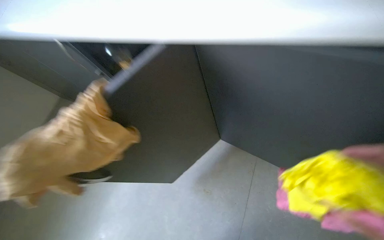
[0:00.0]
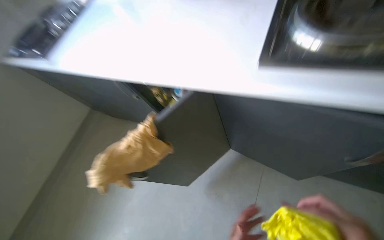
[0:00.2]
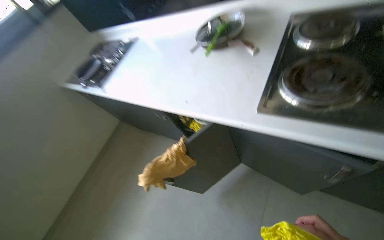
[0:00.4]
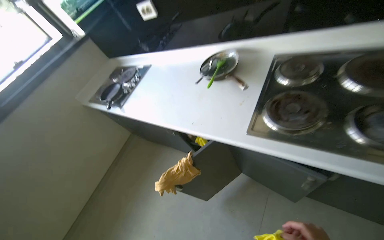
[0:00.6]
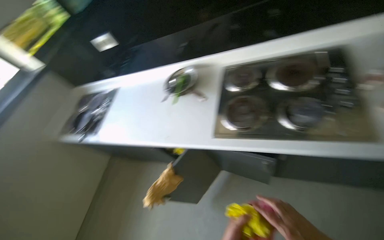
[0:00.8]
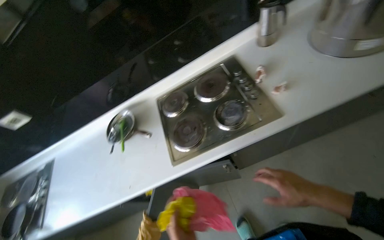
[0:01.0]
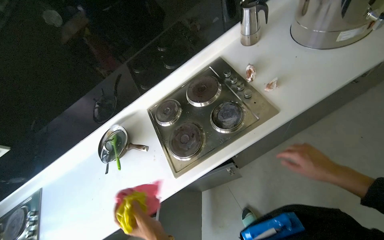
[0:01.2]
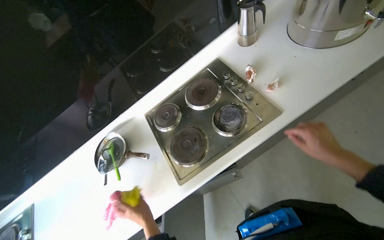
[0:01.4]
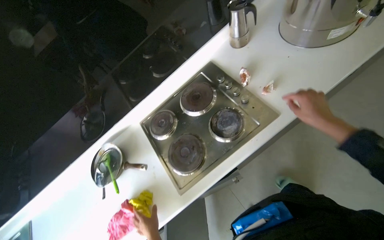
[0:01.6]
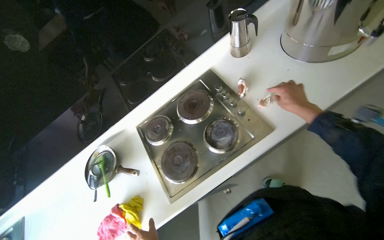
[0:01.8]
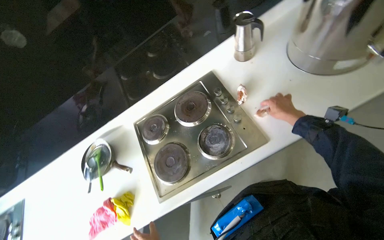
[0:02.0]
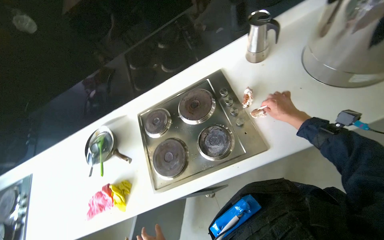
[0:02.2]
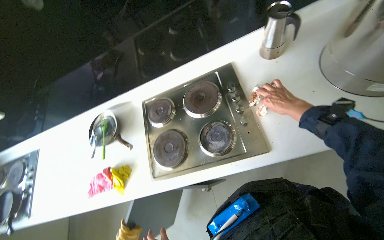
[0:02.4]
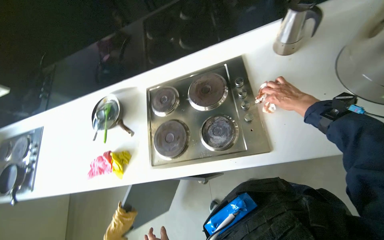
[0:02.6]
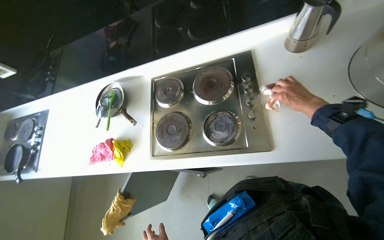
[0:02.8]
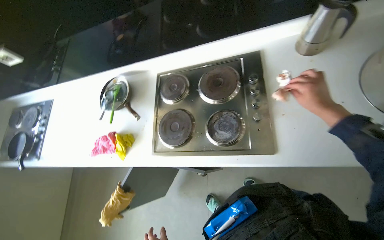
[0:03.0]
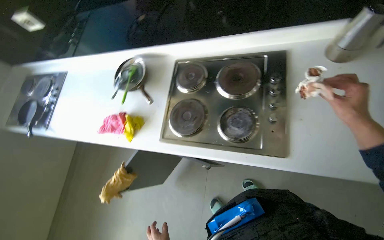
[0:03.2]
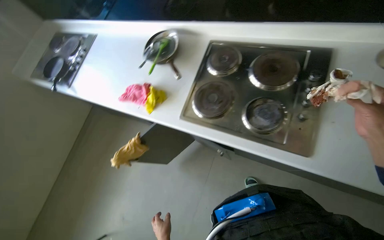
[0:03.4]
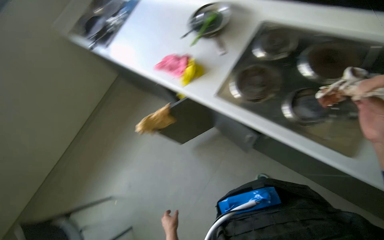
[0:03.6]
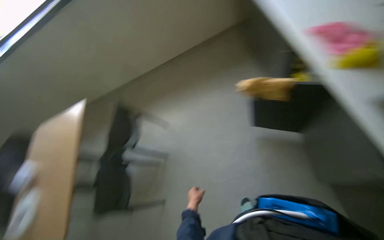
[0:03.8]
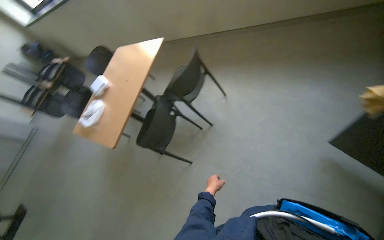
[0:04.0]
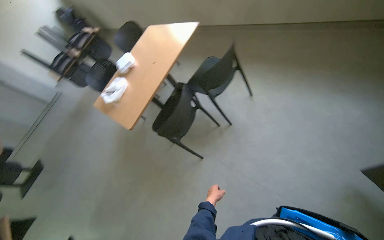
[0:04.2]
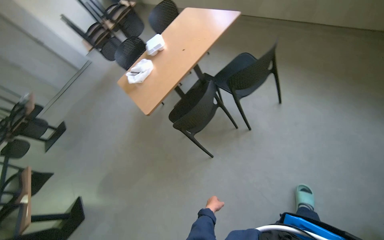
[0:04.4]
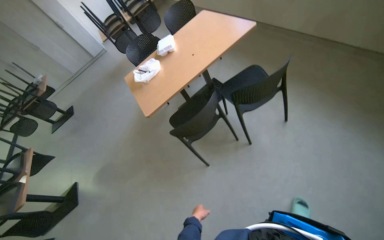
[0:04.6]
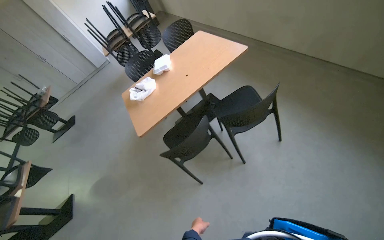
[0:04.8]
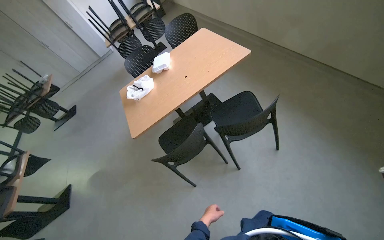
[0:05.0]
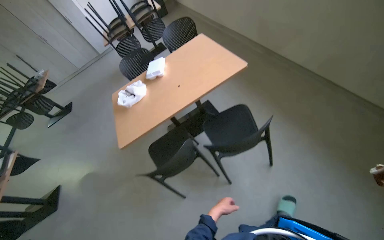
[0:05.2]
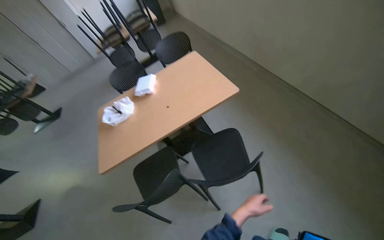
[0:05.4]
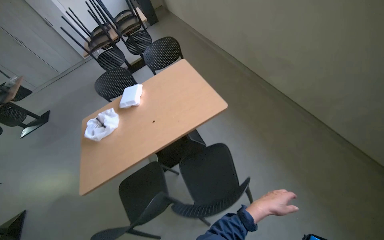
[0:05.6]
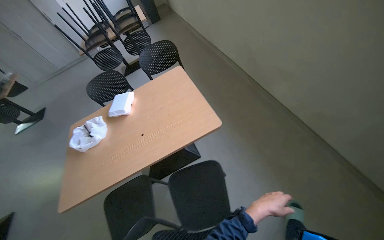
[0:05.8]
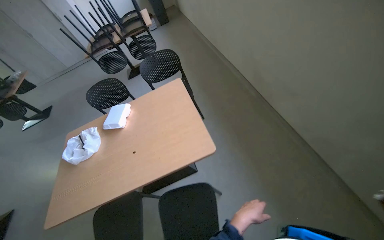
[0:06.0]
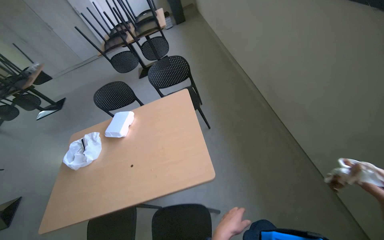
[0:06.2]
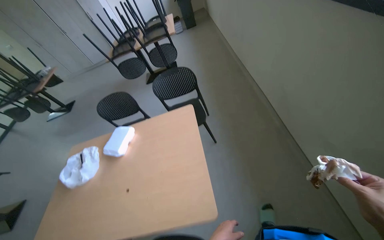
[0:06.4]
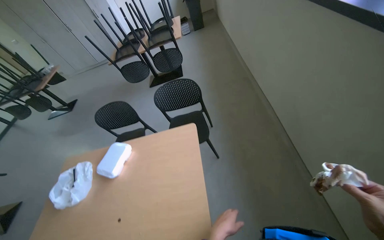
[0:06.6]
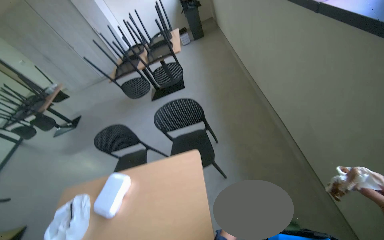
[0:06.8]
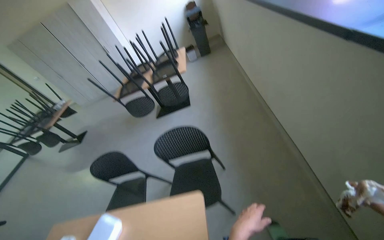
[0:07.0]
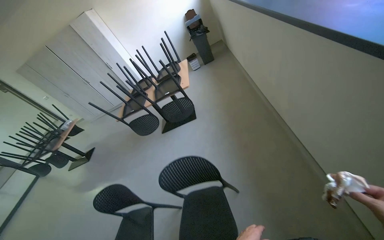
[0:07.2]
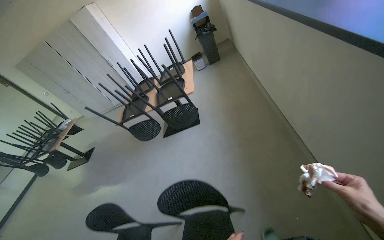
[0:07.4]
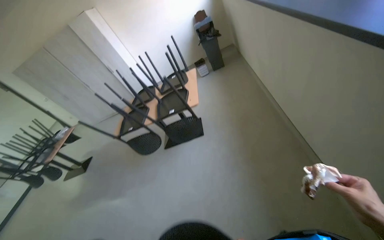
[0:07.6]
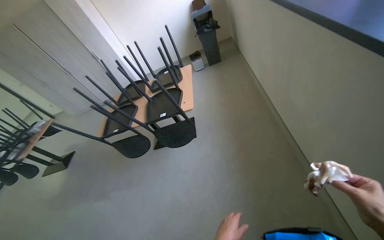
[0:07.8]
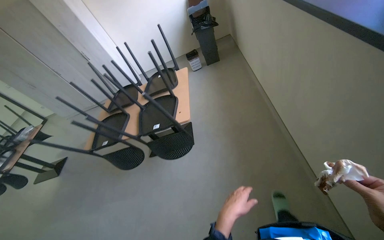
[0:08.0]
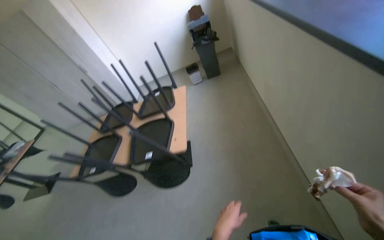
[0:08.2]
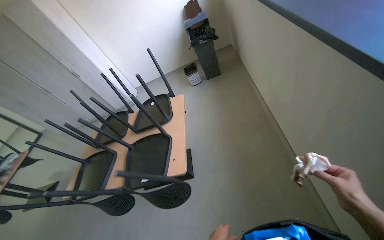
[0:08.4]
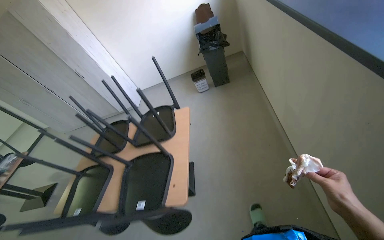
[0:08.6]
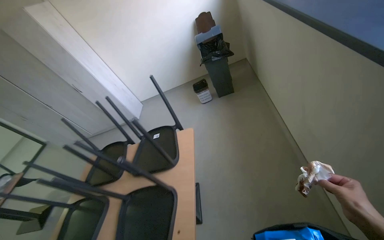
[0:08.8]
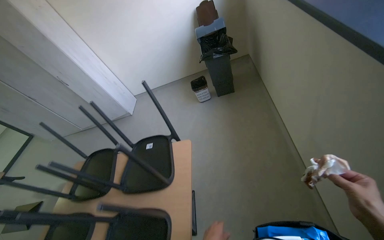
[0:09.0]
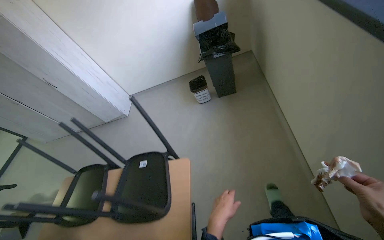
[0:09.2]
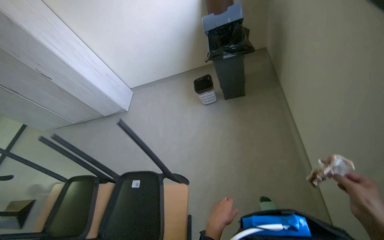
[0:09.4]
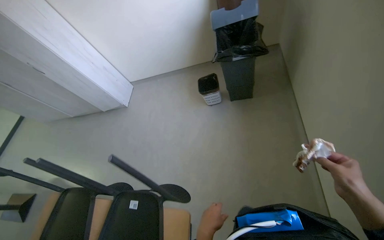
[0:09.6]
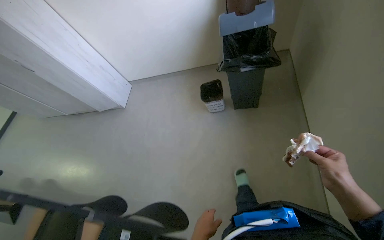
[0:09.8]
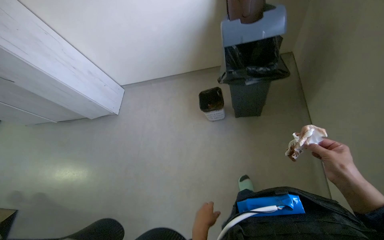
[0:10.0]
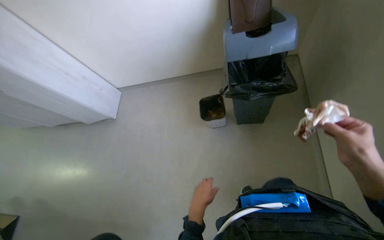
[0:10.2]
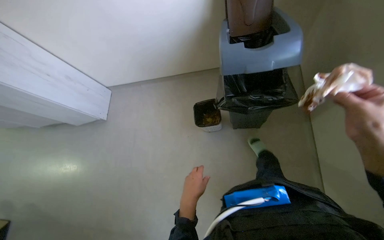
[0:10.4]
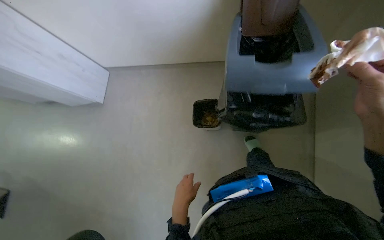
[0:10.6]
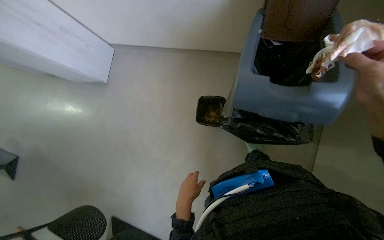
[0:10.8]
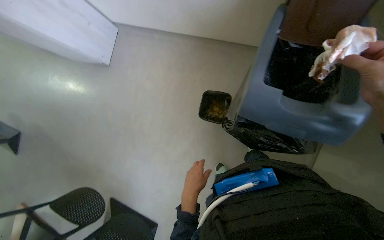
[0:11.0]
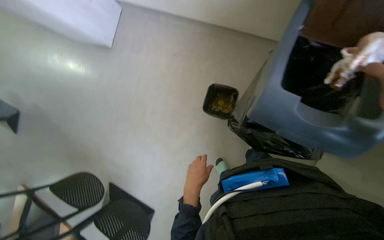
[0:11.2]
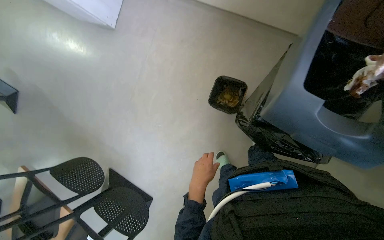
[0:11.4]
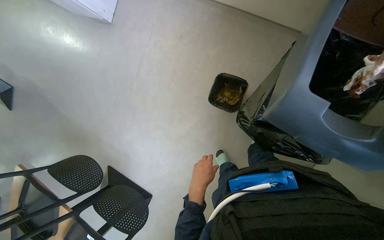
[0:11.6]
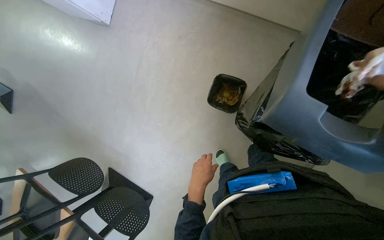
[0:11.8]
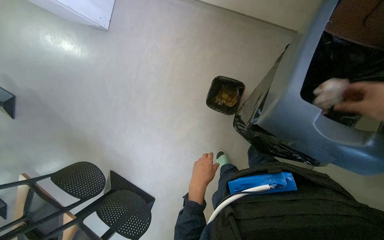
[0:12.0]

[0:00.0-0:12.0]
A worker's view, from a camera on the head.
Job: cleaning kitchen.
The whole recording: Clearing trash from countertop. The worker collects small pieces of trash from the kitchen countertop and discards them into an organic waste bin.
0:00.0 to 0:01.6: The camera is carried roughly 60 cm. The wearer's head swings about 50 degrees to the right. The view tilts approximately 20 degrees upward.
0:01.6 to 0:03.0: The view tips downward by roughly 15 degrees. Everything in view rotates approximately 30 degrees clockwise.
0:03.0 to 0:04.4: The wearer moves approximately 60 cm. The wearer looks about 100 degrees further to the left. The view tips downward by roughly 35 degrees.
0:04.4 to 0:06.0: The wearer moves some 1 m.
0:06.0 to 0:07.6: The head travels some 1.5 m. The view pans to the left by some 15 degrees.
0:07.6 to 0:09.0: The camera travels approximately 1.5 m.
0:09.0 to 0:10.4: The camera is carried some 1.5 m. The wearer looks roughly 20 degrees further downward.
0:10.4 to 0:12.0: The camera is carried about 50 cm. The view tips downward by about 30 degrees.

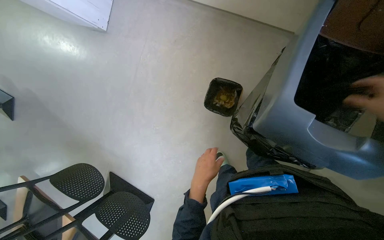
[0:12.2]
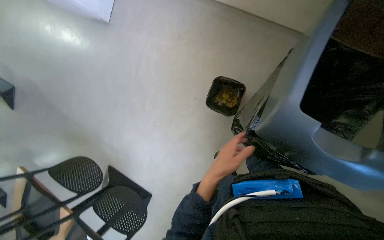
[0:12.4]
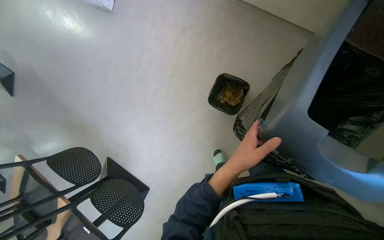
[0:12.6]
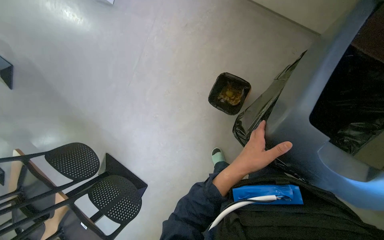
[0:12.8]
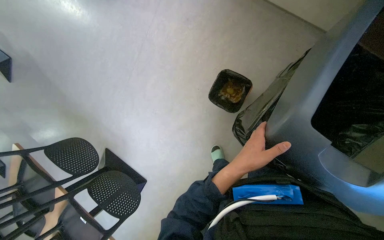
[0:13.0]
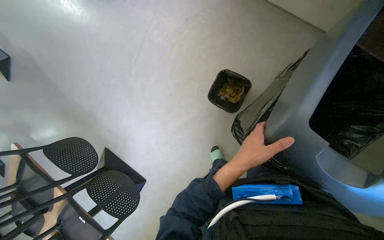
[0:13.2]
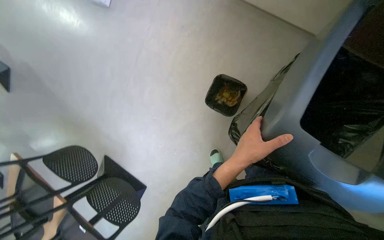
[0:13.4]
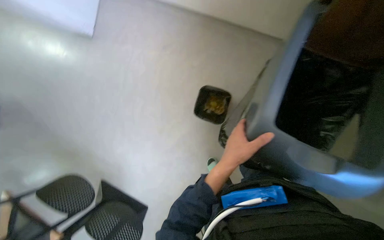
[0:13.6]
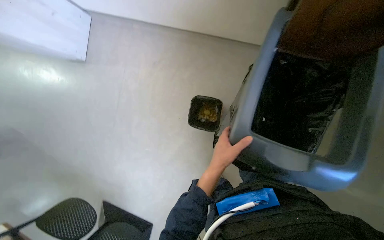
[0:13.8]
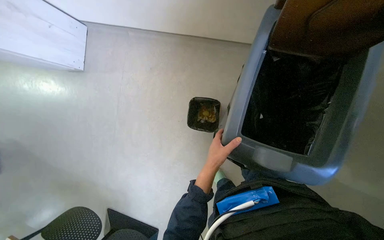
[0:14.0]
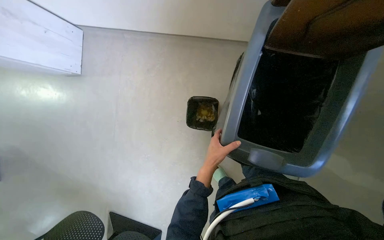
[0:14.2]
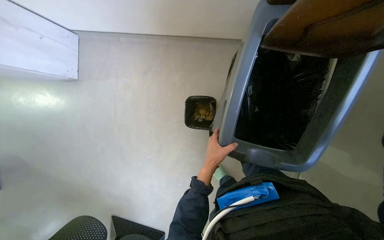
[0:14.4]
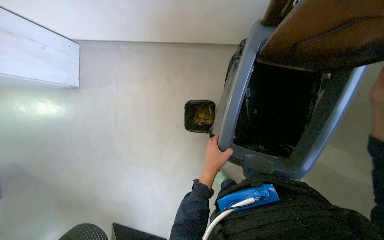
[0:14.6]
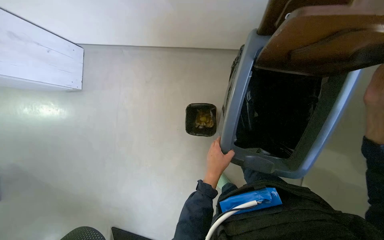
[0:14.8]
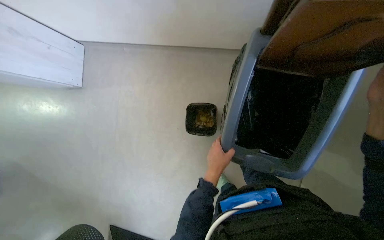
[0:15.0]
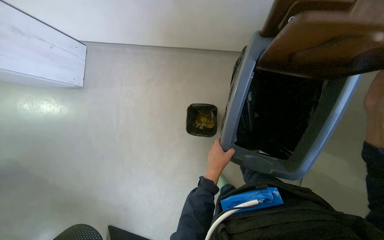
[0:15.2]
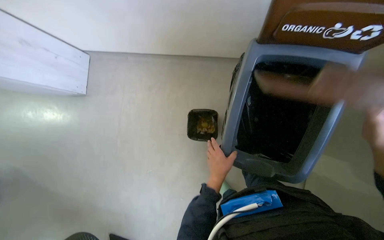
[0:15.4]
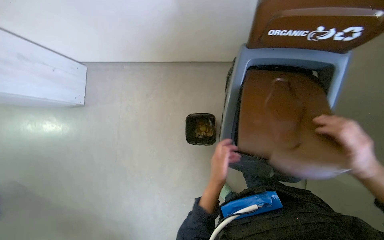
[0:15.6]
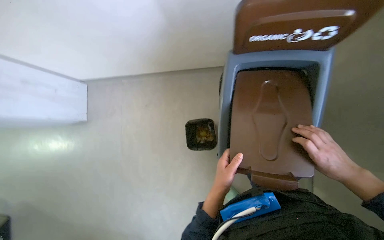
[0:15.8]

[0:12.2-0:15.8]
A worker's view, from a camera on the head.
Job: cleaning kitchen.
The whole recording: Clearing trash from countertop. The worker collects small pieces of trash from the kitchen countertop and discards them into an organic waste bin.
0:12.2 to 0:14.0: The left hand travels nearer to the camera and back again, roughly 10 cm each way.
0:14.0 to 0:15.8: The left hand travels nearer to the camera by roughly 10 cm.

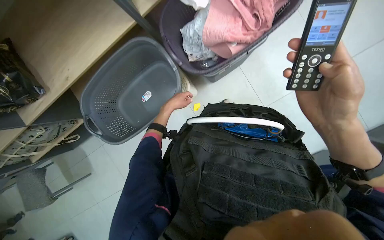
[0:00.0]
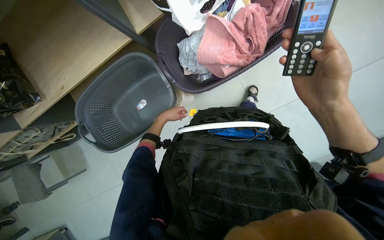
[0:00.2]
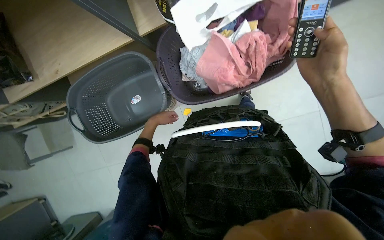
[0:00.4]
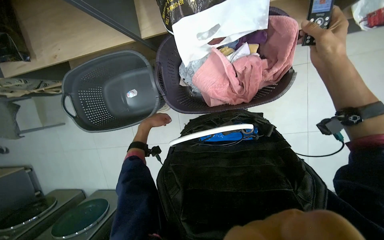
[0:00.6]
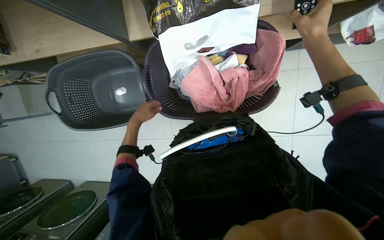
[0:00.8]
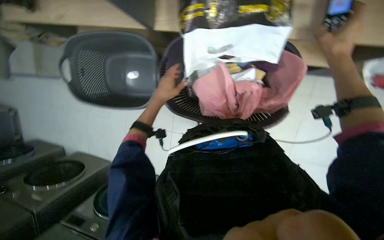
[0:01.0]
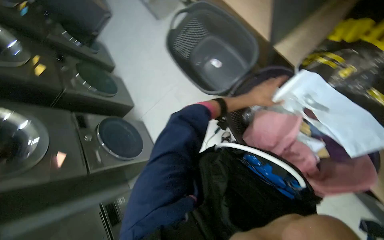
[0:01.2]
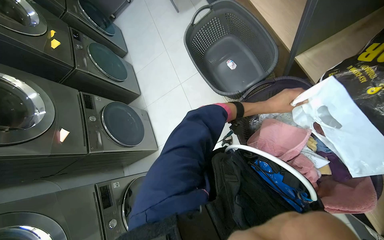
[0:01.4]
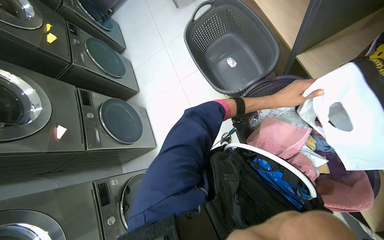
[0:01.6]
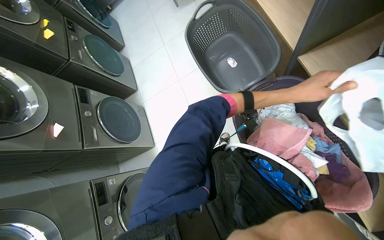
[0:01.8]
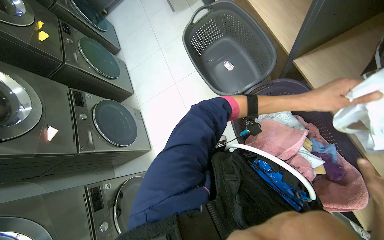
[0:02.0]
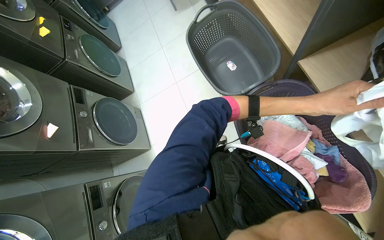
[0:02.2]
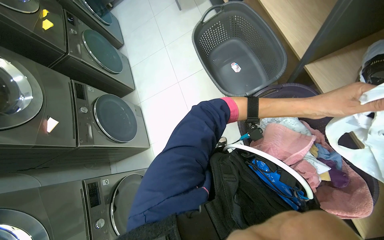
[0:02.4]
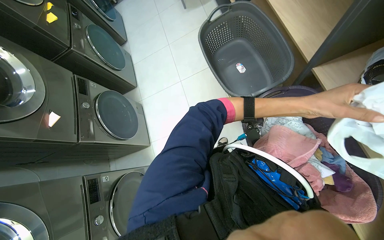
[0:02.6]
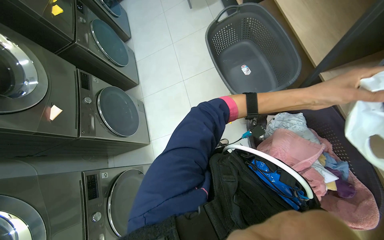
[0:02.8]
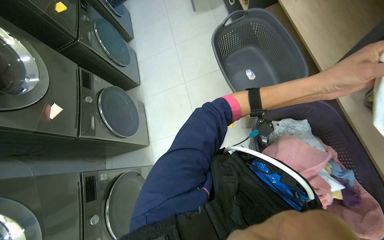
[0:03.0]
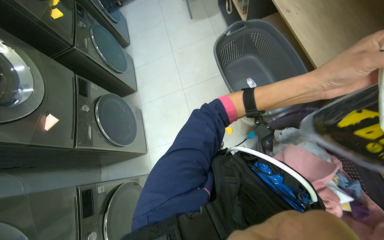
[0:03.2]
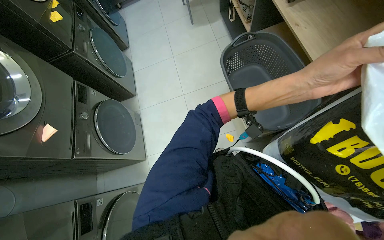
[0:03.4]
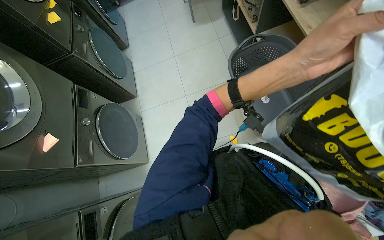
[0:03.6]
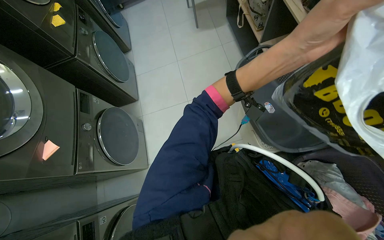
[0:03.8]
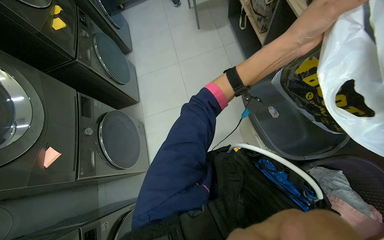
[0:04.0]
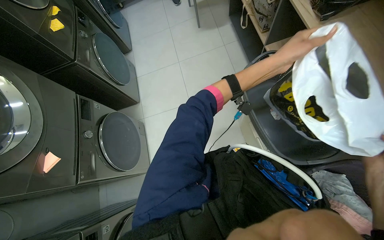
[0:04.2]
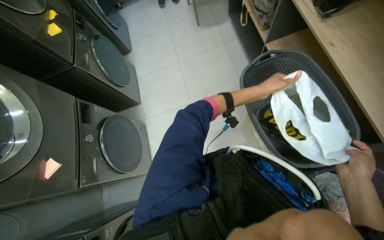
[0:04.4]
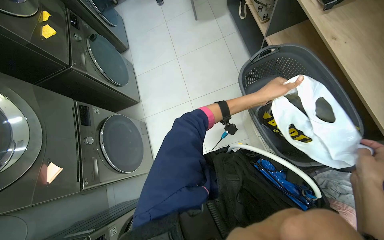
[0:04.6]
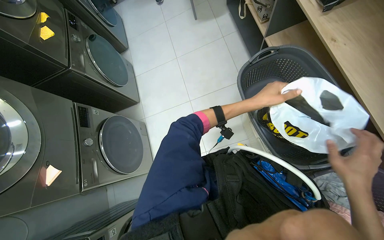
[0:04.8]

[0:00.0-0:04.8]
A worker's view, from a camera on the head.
Job: managing laundry.
The whole recording: Preparing laundry items from basket. The worker picks up bags and a pink towel from a laundry basket, then unfolds the towel.
0:00.0 to 0:01.6: The wearer looks about 15 degrees further downward. The scene rotates clockwise by about 95 degrees.
0:01.6 to 0:03.2: The left hand travels nearer to the camera and to the left by roughly 35 cm.
0:03.2 to 0:04.8: The left hand moves farther from the camera, some 35 cm.
